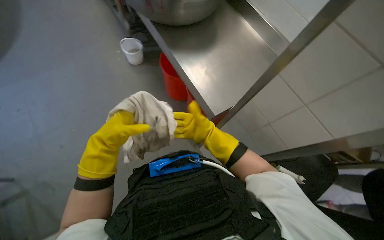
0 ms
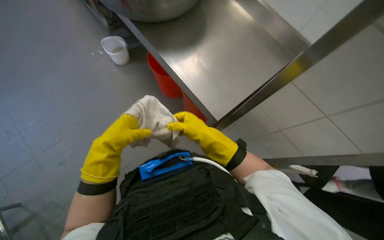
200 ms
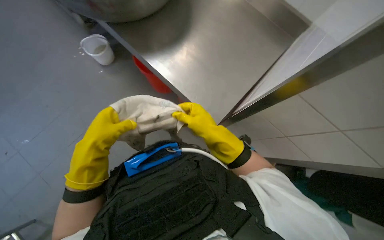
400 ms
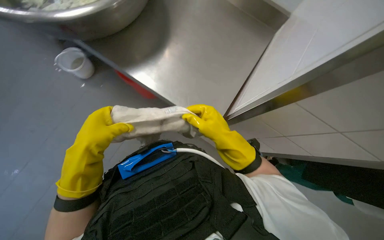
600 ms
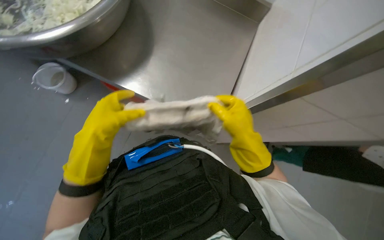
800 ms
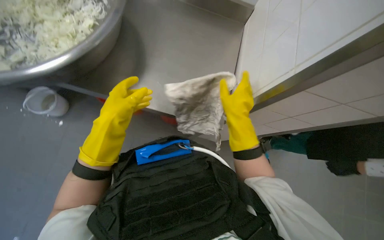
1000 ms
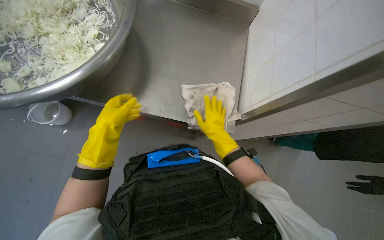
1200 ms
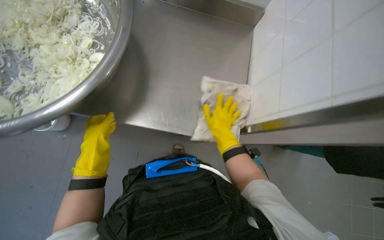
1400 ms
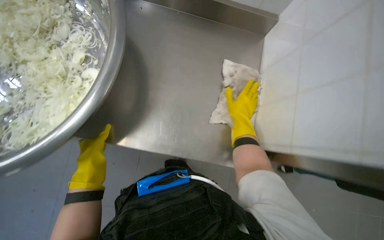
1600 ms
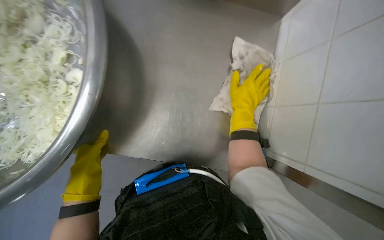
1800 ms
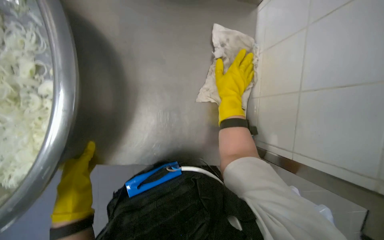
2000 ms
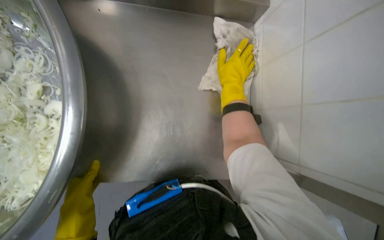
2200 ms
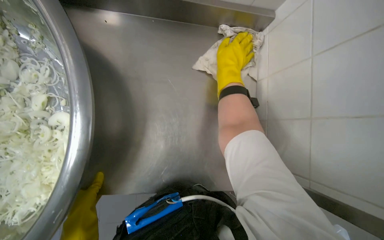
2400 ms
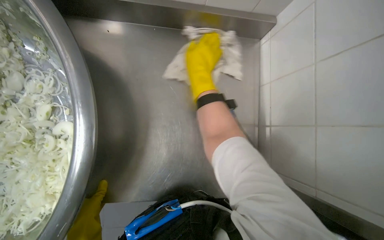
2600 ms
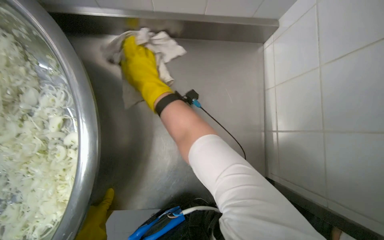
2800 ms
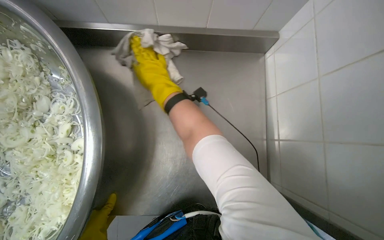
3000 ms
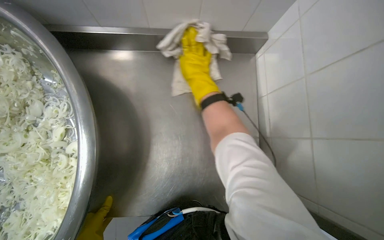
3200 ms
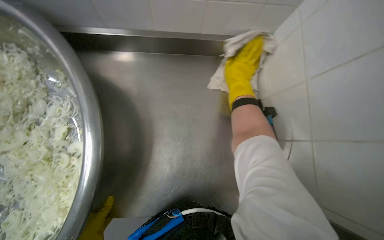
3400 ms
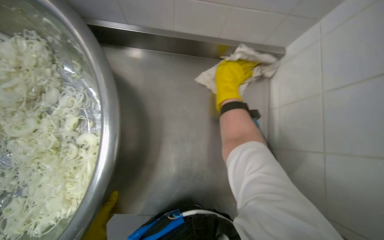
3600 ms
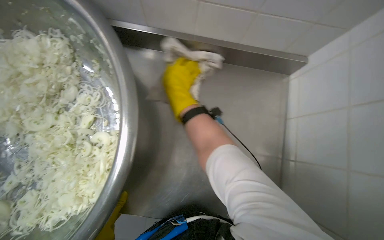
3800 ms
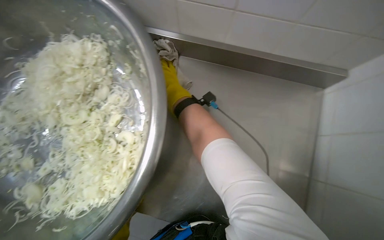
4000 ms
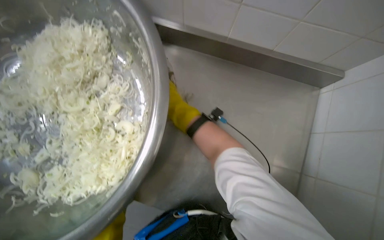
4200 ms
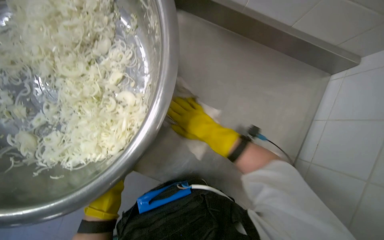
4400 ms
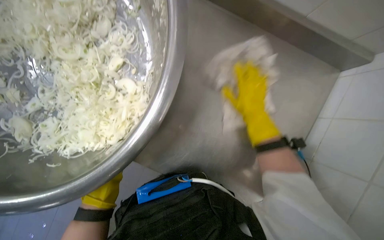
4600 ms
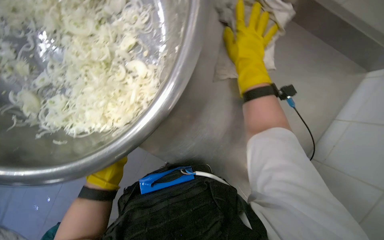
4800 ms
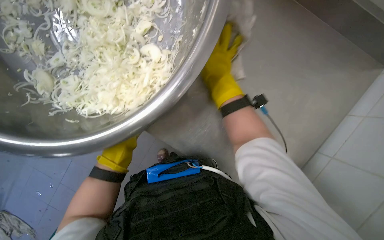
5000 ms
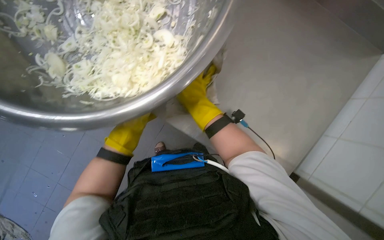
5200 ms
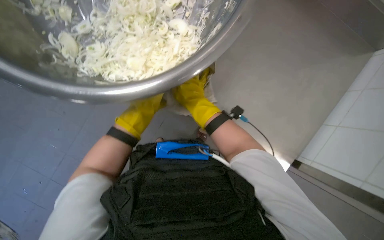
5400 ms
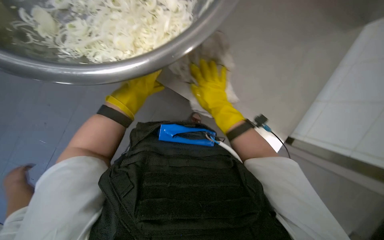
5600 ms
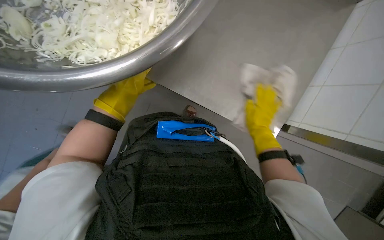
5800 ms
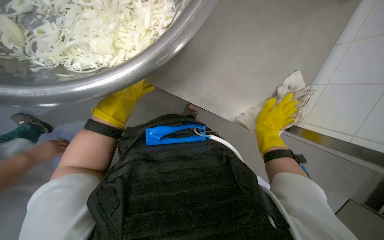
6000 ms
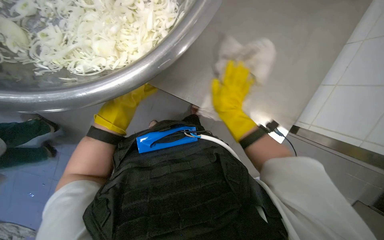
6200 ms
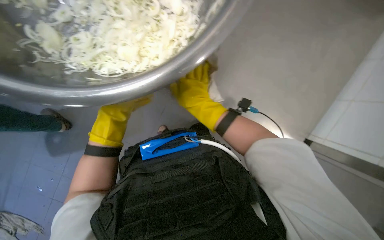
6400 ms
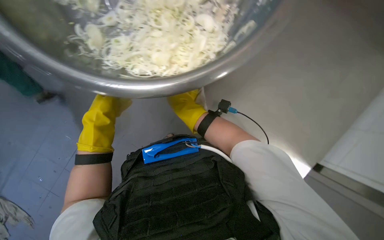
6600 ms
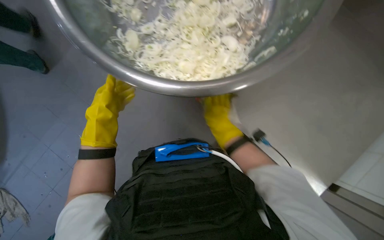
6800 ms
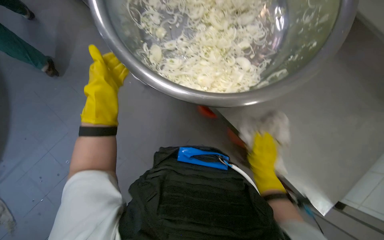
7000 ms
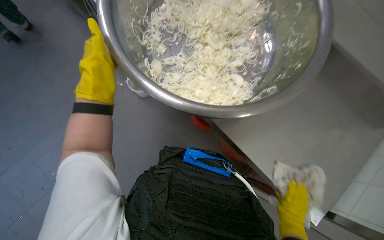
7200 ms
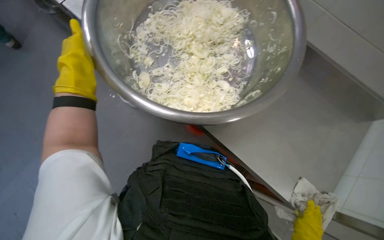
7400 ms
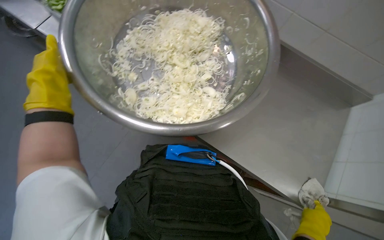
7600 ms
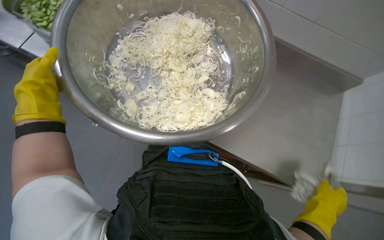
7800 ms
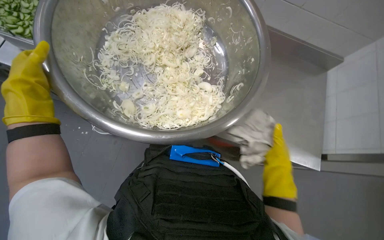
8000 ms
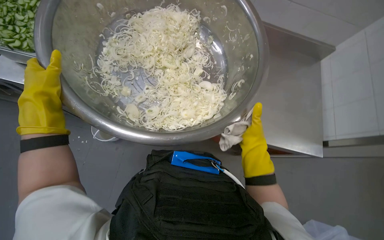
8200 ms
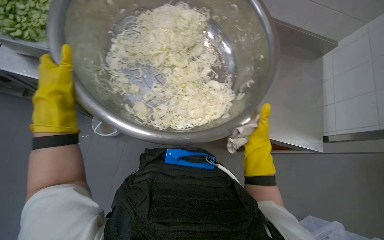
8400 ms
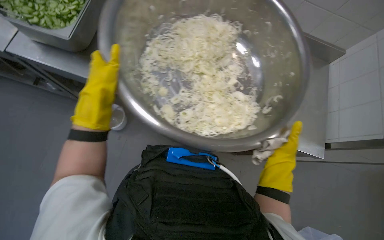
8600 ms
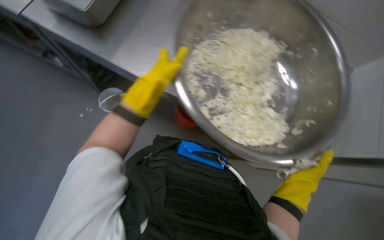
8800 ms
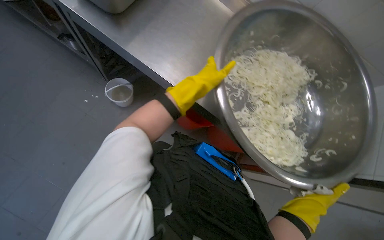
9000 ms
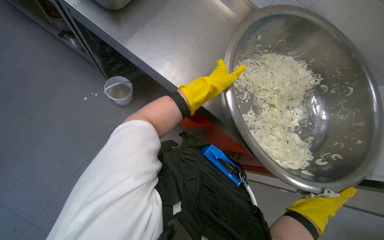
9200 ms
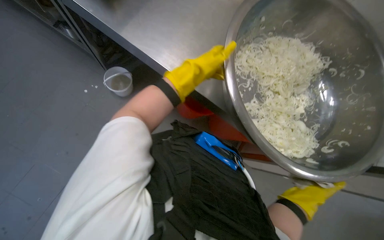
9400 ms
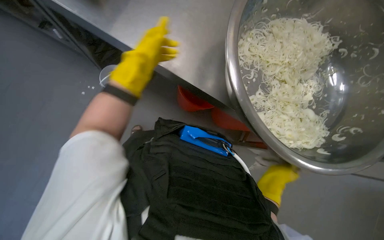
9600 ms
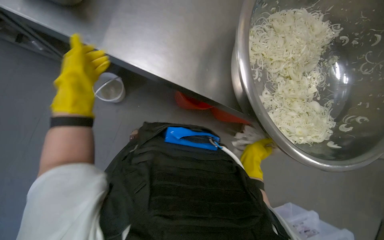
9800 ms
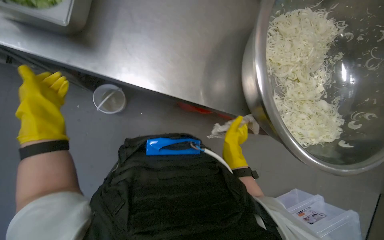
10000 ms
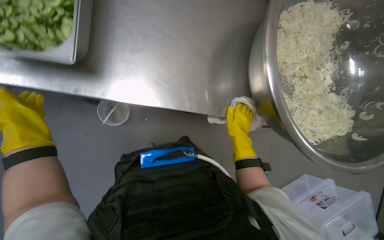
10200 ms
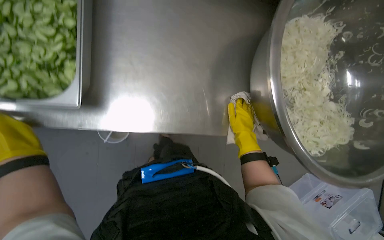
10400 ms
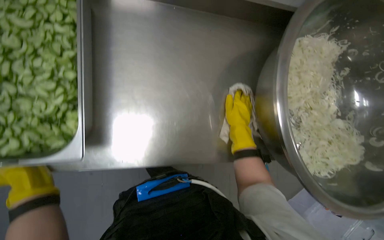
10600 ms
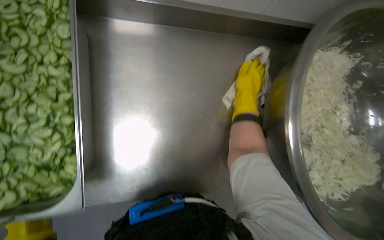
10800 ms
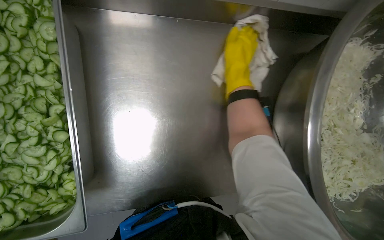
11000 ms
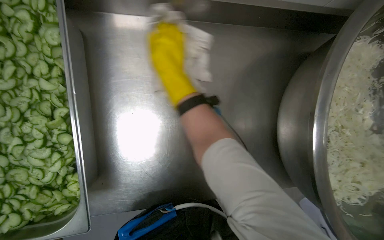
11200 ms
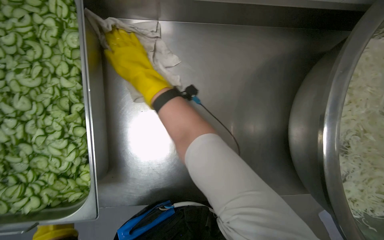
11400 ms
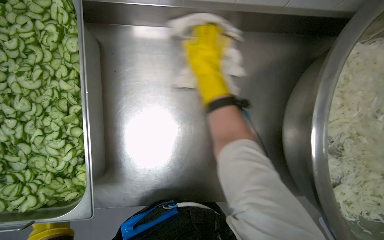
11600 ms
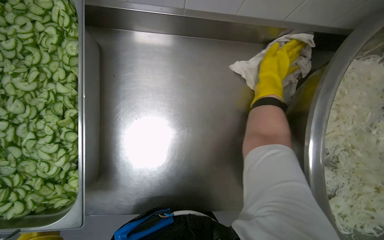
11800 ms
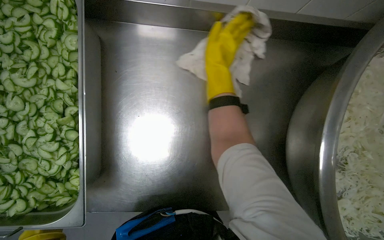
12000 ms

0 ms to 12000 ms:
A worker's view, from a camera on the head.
Job: wiping surfaces.
The whole recording: Wiping kitchen counter. The worker wipes the metal kitchen counter with a cloth, moving various food containers to clean the surface.
0 ms to 1600 ms: The left hand goes about 10 cm down the picture. The right hand goes nearer to the camera and returns, about 15 cm each way.
1600 ms to 3000 ms: The right hand travels to the left and up the picture by about 25 cm.
3000 ms to 4400 ms: The right hand swings left and right, some 25 cm each way, with 2 reversals.
4400 ms to 6000 ms: The view tilts roughly 15 degrees downward. The right hand swings left and right, roughly 25 cm each way, with 2 reversals.
6000 ms to 7600 ms: The wearer looks roughly 25 degrees further upward.
7600 ms to 9000 ms: The camera is carried approximately 50 cm.
9000 ms to 10400 ms: The head travels some 50 cm. The camera pitches downward, by roughly 15 degrees. The scene rotates counterclockwise by roughly 30 degrees.
10400 ms to 12000 ms: The right hand goes left and right, some 35 cm each way, reversing 2 times.

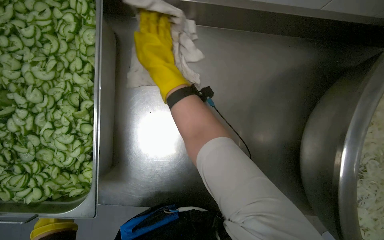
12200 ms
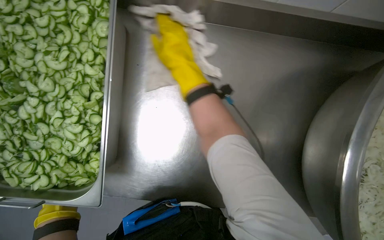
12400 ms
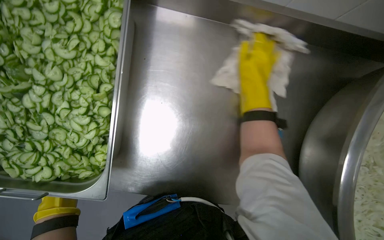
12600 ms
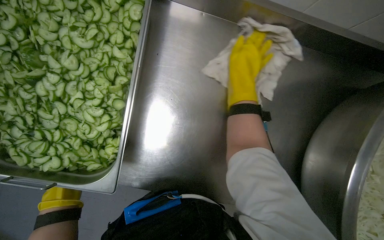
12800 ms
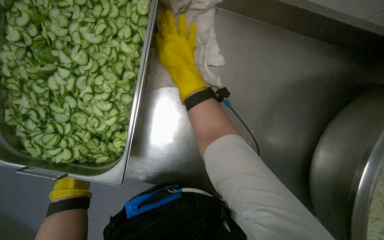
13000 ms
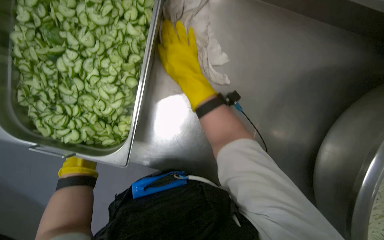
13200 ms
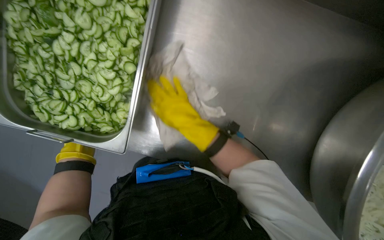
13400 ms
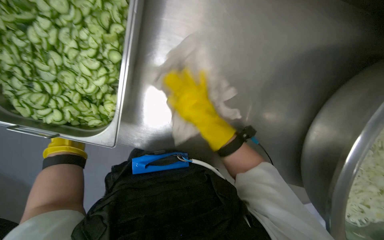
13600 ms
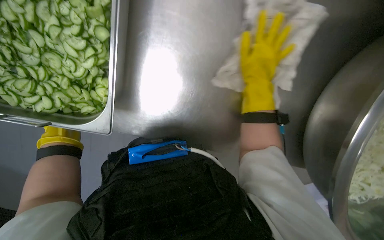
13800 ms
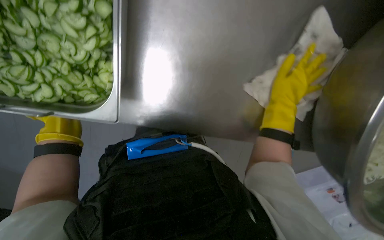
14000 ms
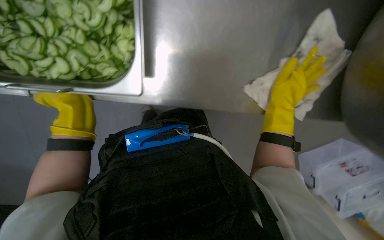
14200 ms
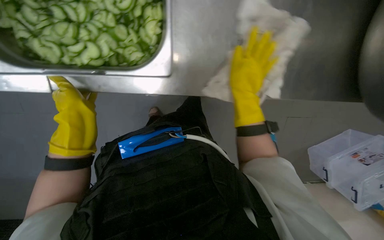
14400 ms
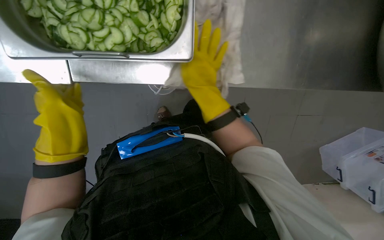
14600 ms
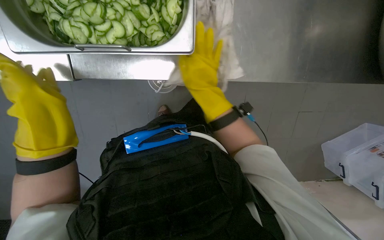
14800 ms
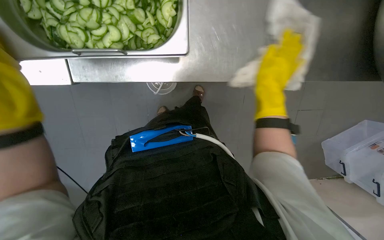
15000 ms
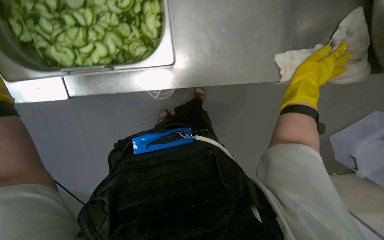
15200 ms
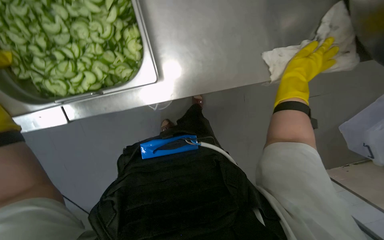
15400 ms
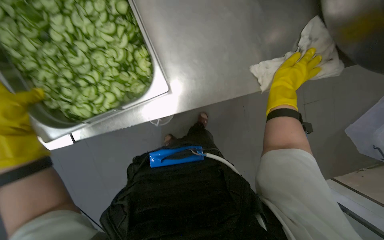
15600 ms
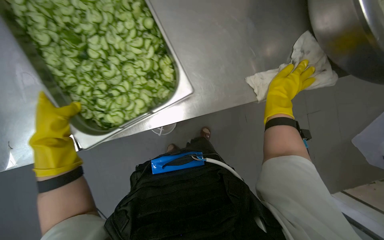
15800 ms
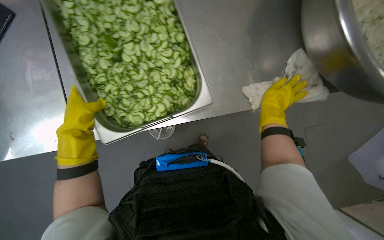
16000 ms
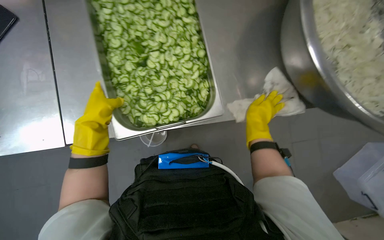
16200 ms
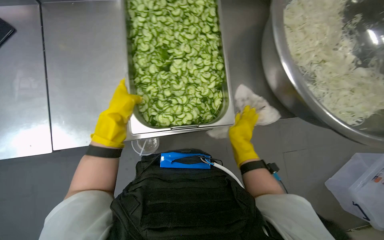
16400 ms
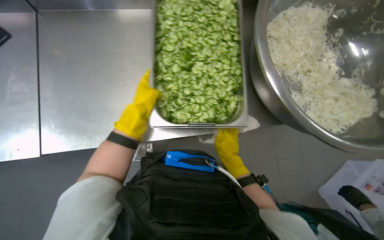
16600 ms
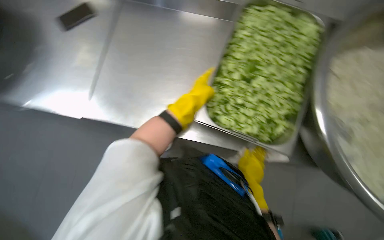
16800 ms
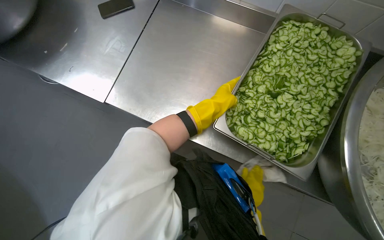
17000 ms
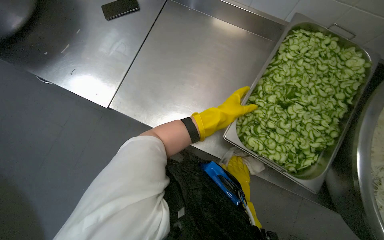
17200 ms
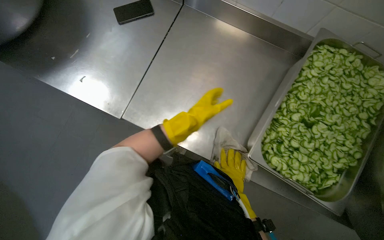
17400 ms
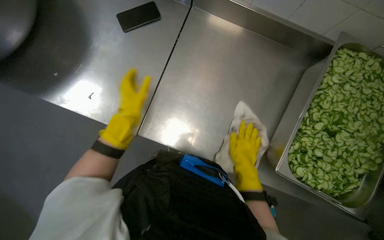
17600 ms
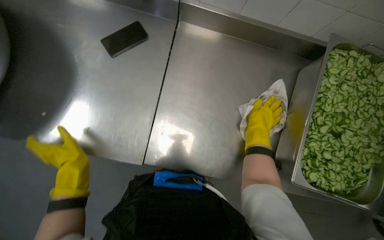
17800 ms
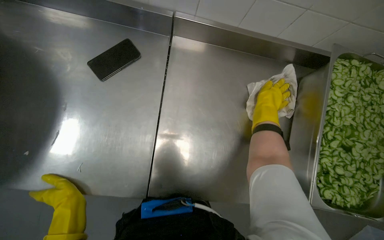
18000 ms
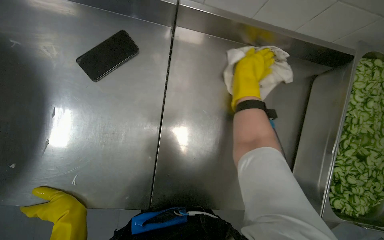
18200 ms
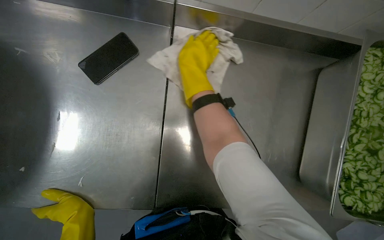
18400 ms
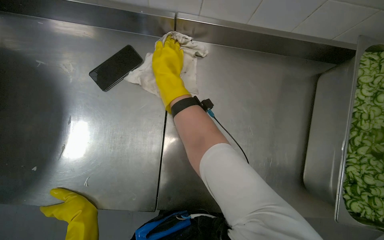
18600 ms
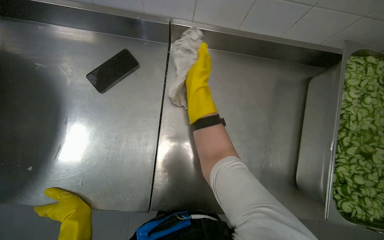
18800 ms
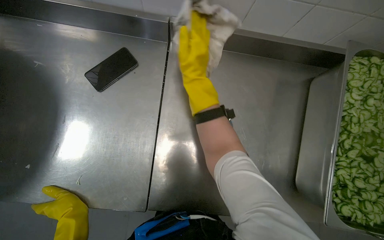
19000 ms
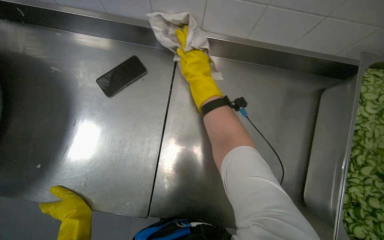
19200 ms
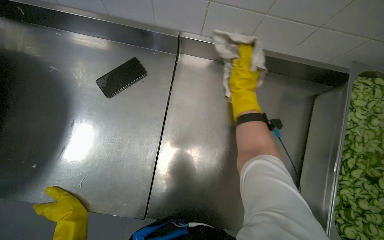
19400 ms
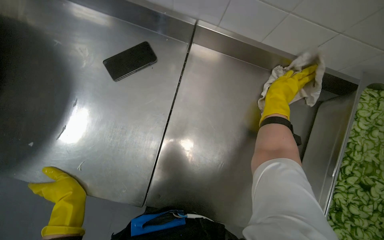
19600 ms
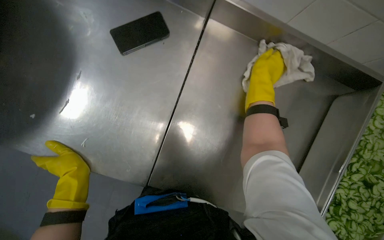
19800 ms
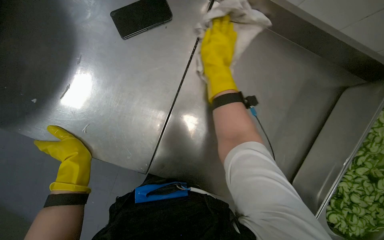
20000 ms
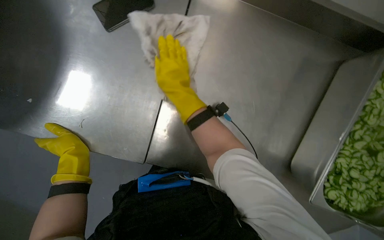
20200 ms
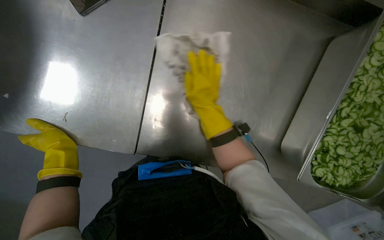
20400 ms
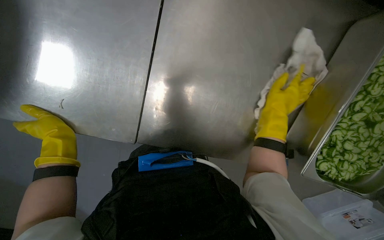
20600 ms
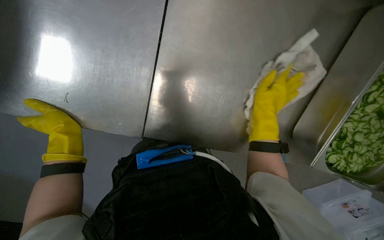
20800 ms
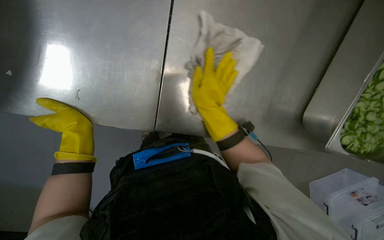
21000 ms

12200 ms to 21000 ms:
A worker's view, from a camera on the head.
Job: wiping surfaces.
The whole recording: Wiping kitchen counter. The worker wipes the metal kitchen counter with a cloth, moving various food containers to clean the surface.
12200 ms to 13600 ms: The right hand goes about 30 cm down the picture and farther from the camera.
13600 ms to 15200 ms: The right hand swings left and right, about 30 cm each way, with 2 reversals.
15200 ms to 16600 ms: The view tilts roughly 25 degrees upward.
16600 ms to 18000 ms: The wearer moves about 50 cm.
18000 ms to 19600 ms: The right hand moves approximately 35 cm to the left and comes back.
19600 ms to 21000 ms: The camera pitches downward, by approximately 20 degrees. The right hand moves left and right over roughly 35 cm, changing direction 2 times.
